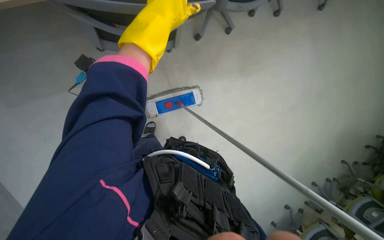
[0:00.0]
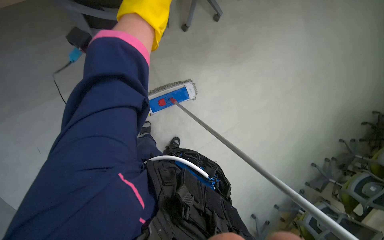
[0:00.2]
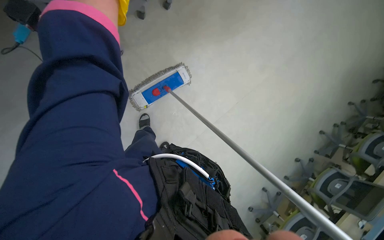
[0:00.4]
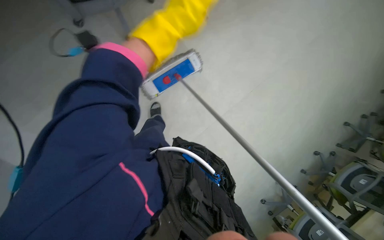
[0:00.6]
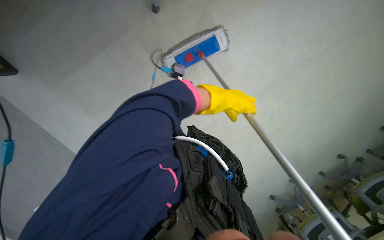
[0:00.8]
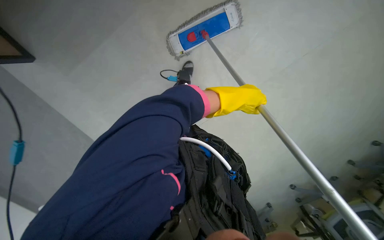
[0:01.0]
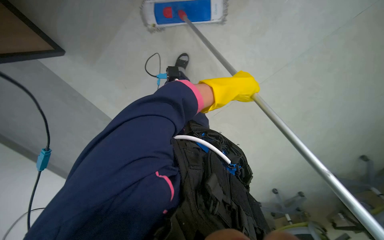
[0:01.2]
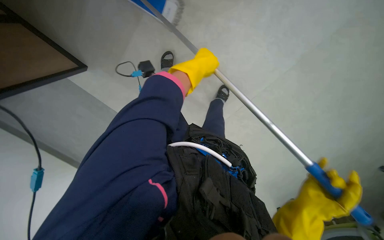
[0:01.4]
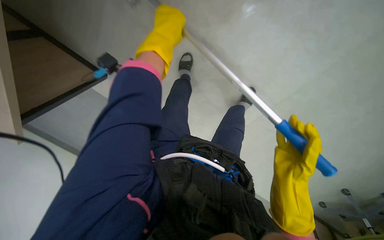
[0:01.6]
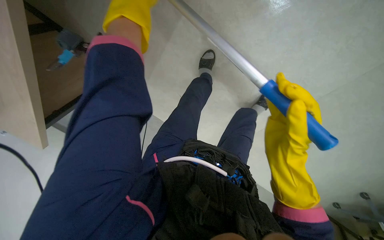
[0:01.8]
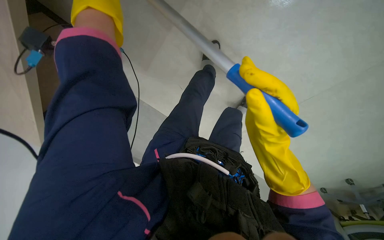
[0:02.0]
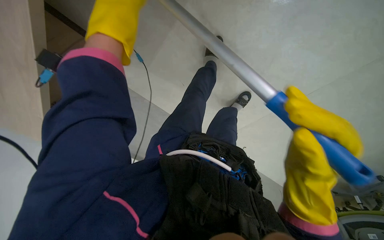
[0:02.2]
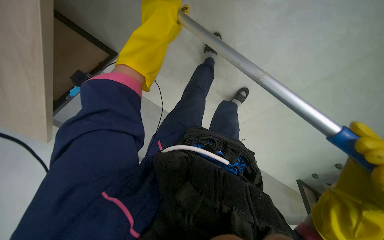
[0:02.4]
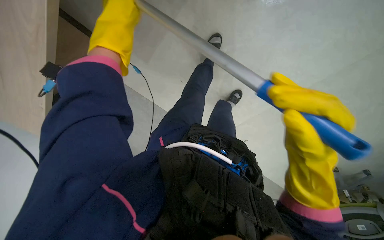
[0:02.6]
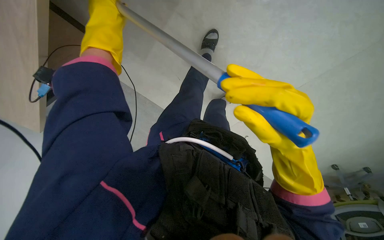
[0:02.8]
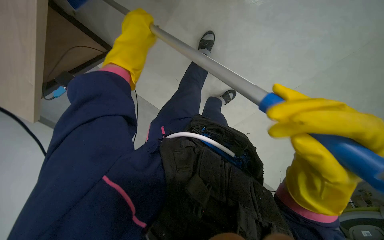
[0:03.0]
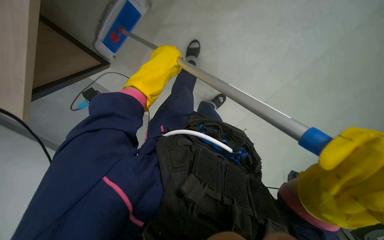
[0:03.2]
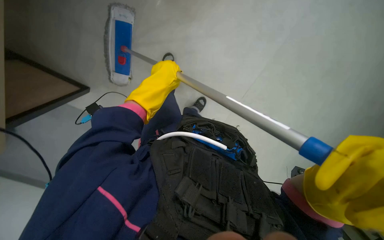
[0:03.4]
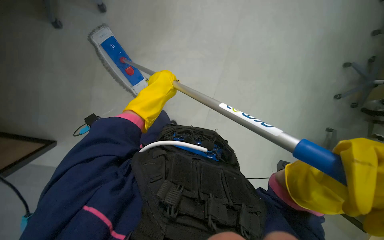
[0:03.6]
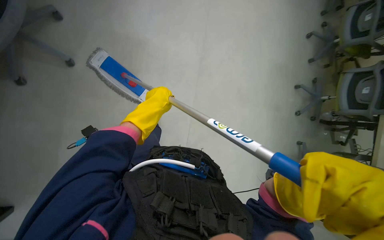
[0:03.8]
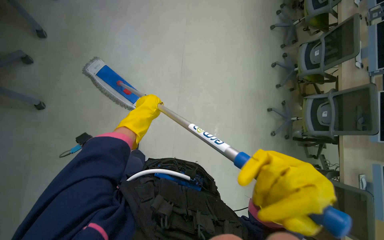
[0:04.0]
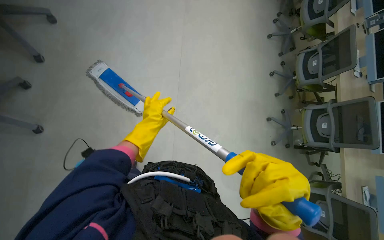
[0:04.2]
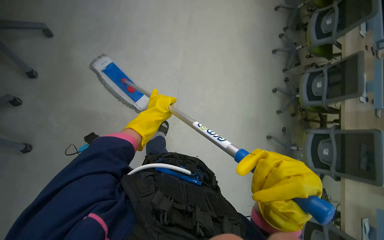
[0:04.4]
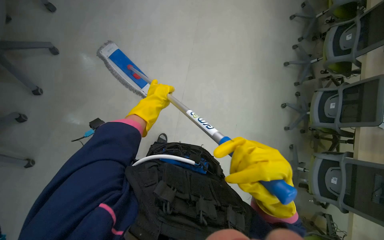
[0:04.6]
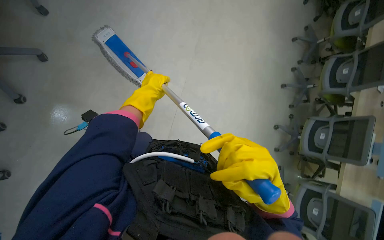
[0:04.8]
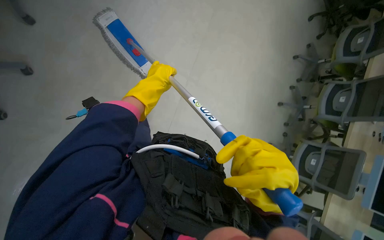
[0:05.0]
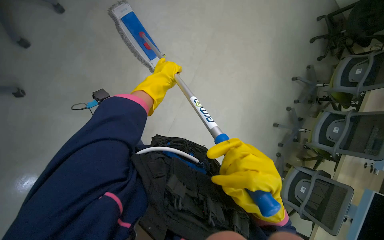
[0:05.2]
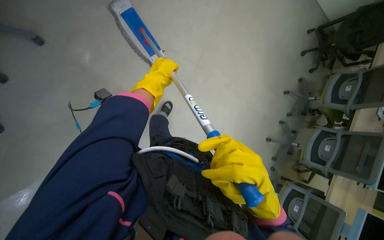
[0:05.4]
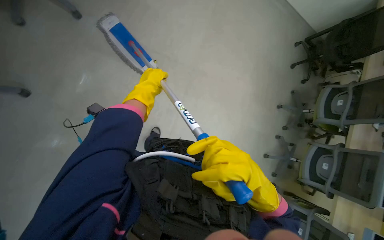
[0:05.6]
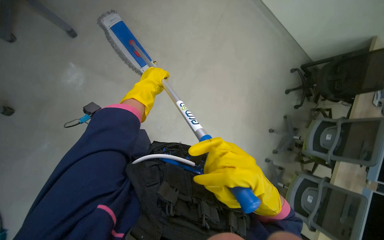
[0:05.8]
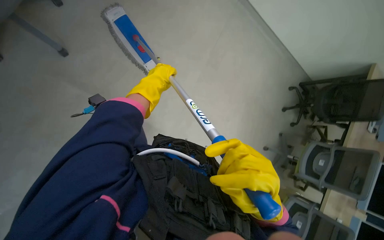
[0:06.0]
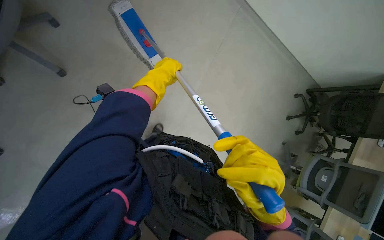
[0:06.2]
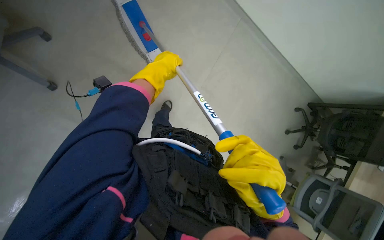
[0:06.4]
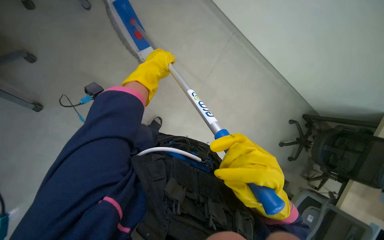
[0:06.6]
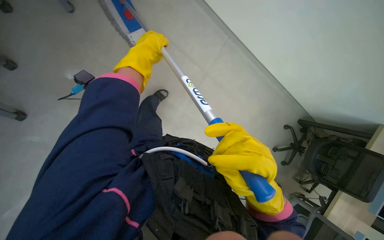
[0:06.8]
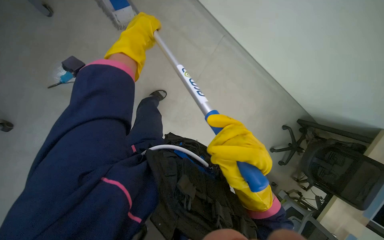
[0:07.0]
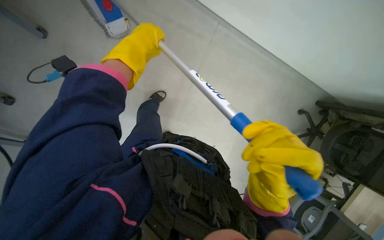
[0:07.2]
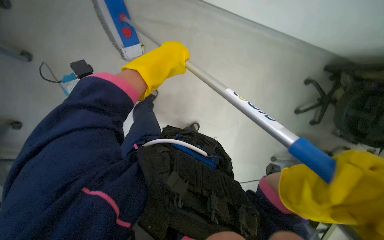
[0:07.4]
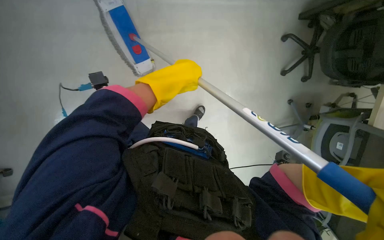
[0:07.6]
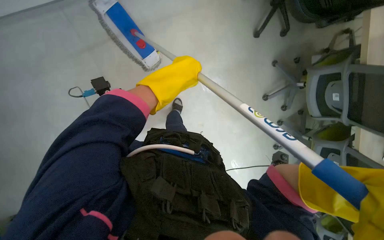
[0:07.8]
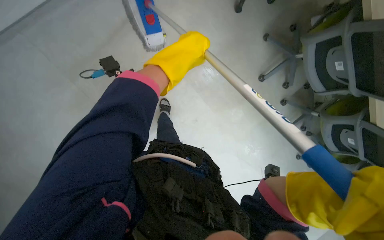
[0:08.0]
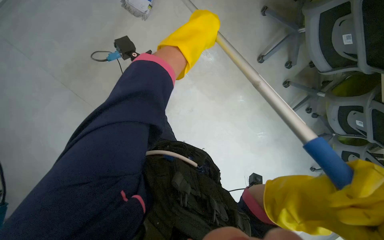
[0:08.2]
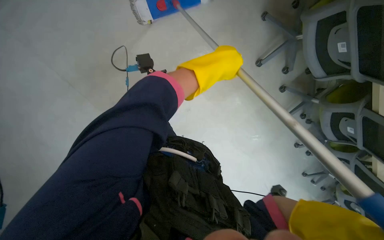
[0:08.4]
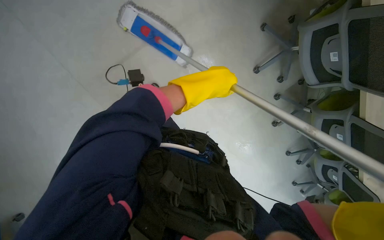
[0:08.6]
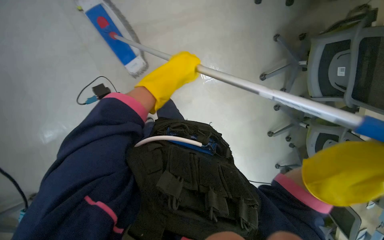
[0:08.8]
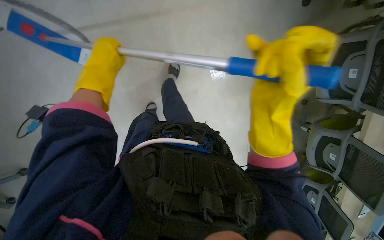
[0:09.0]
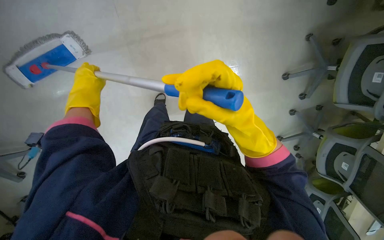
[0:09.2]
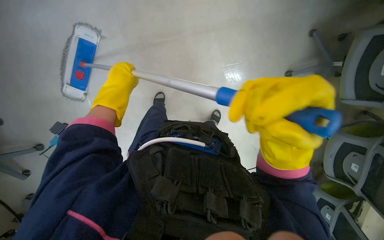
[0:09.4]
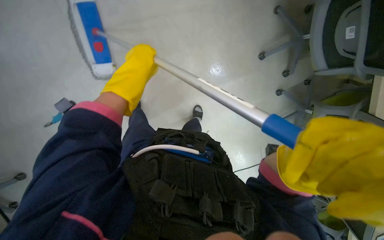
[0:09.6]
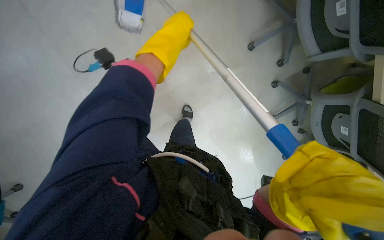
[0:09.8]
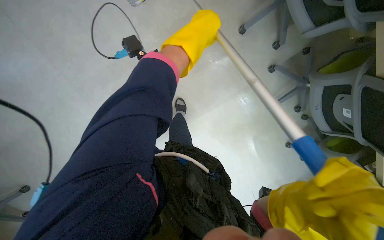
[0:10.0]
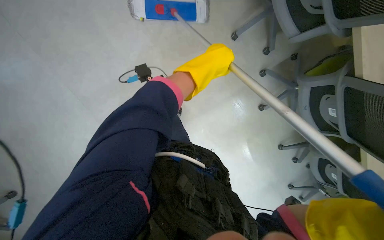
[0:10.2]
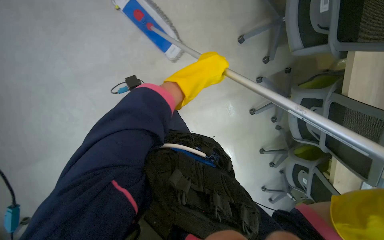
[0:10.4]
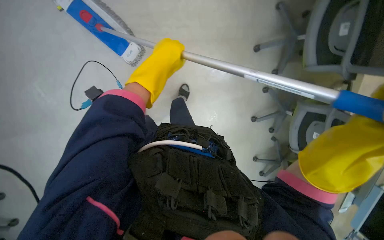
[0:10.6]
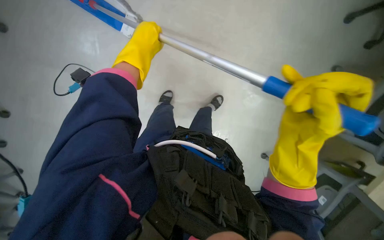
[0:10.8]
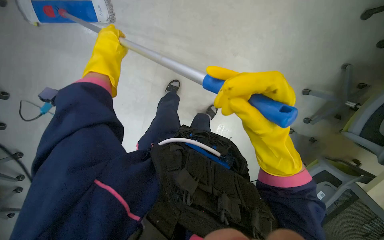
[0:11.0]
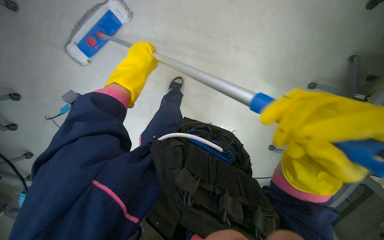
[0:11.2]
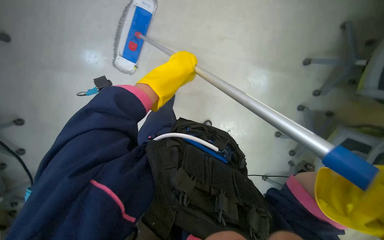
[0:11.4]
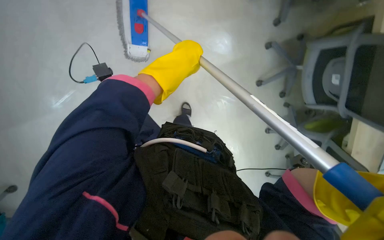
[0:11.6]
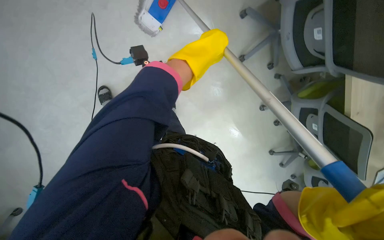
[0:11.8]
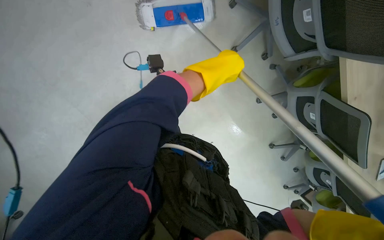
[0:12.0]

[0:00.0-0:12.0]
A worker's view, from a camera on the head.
Job: mopping floor.
The whole recording: Mopping office floor and moving chairs. The worker mops the office floor, repeatedly moving chairs to clean the area underneath them.
0:01.6 to 0:03.0: The right hand shifts roughly 15 cm nearer to the camera.
0:06.0 to 0:07.6: The left hand shifts roughly 10 cm to the right.
0:09.0 to 0:10.4: The left hand is displaced to the right by some 35 cm.

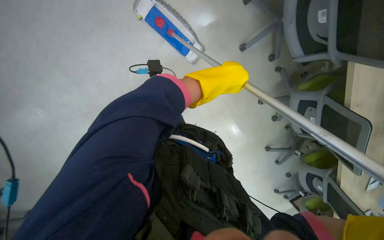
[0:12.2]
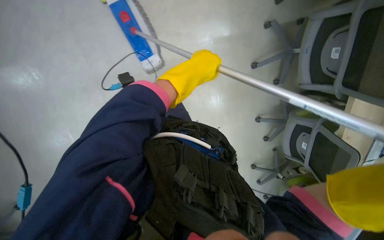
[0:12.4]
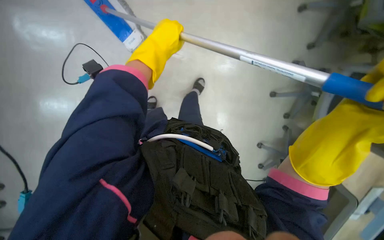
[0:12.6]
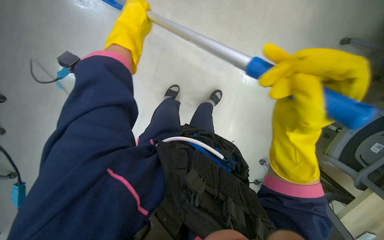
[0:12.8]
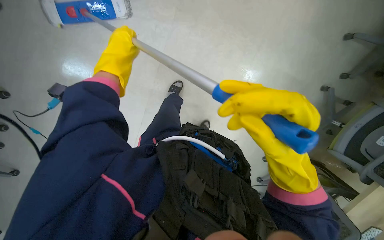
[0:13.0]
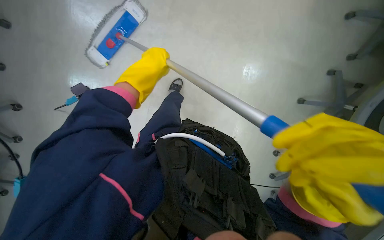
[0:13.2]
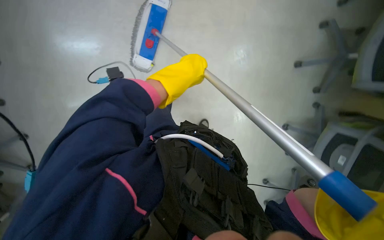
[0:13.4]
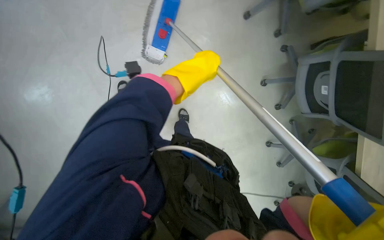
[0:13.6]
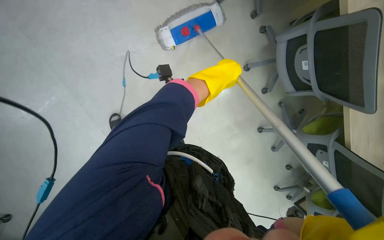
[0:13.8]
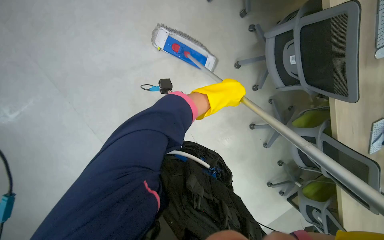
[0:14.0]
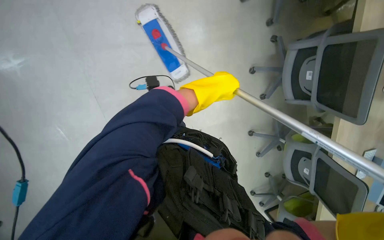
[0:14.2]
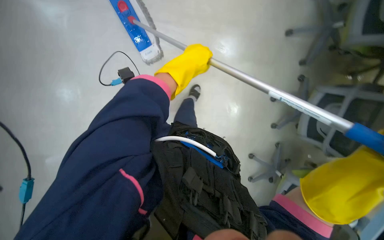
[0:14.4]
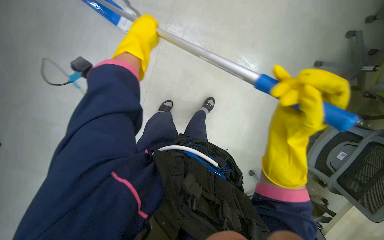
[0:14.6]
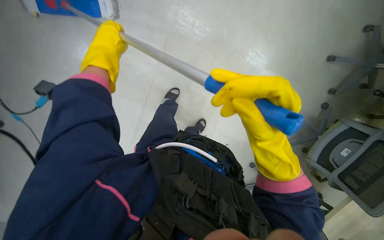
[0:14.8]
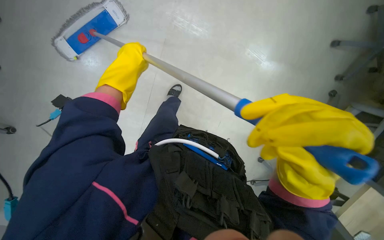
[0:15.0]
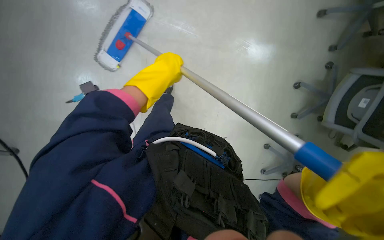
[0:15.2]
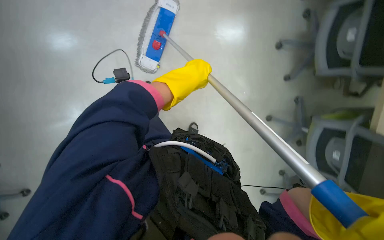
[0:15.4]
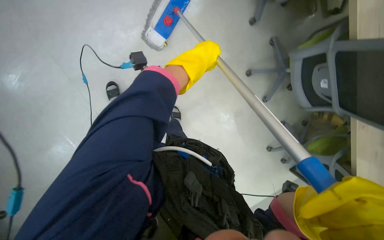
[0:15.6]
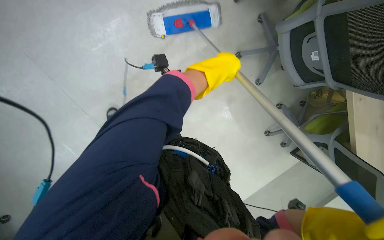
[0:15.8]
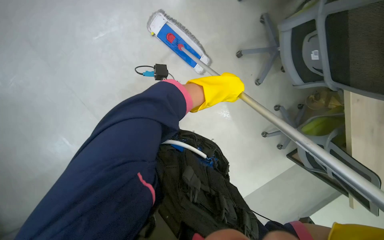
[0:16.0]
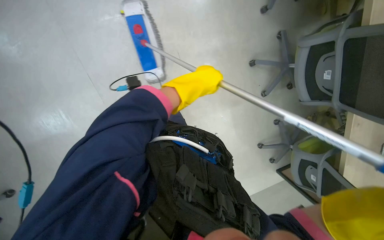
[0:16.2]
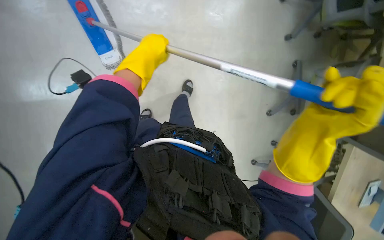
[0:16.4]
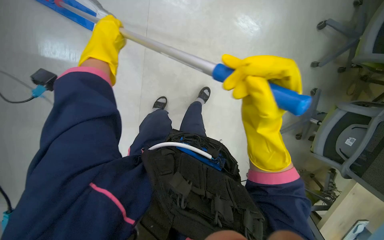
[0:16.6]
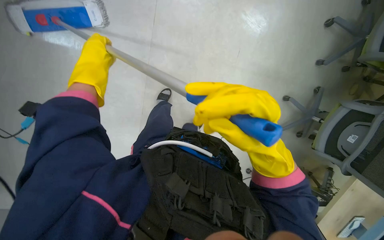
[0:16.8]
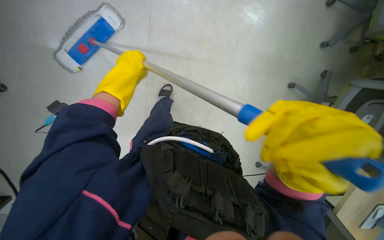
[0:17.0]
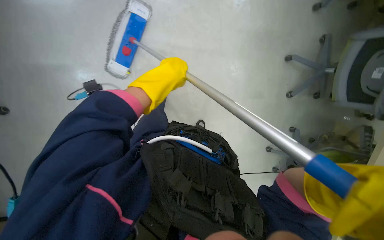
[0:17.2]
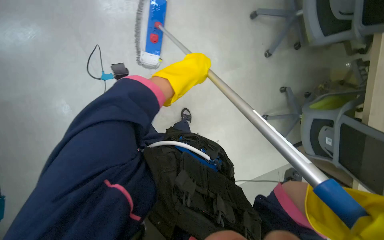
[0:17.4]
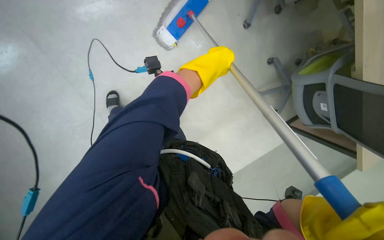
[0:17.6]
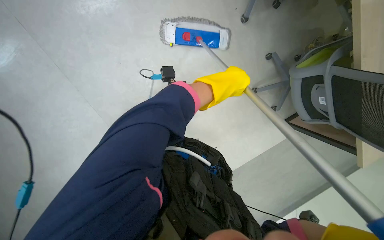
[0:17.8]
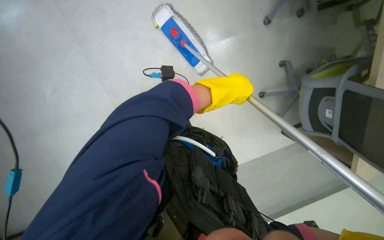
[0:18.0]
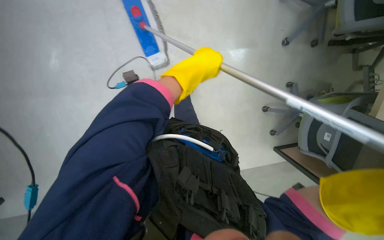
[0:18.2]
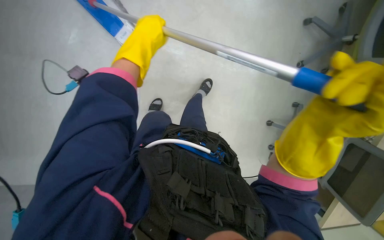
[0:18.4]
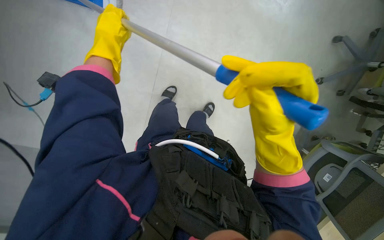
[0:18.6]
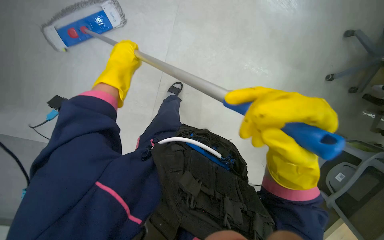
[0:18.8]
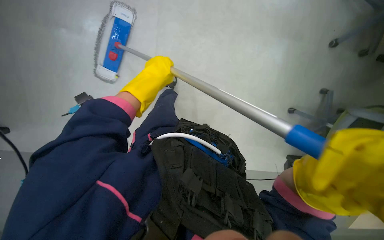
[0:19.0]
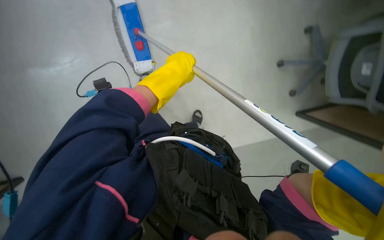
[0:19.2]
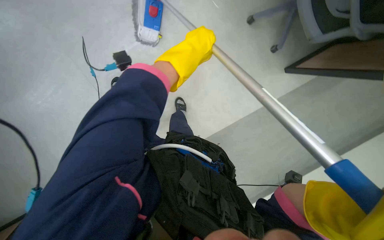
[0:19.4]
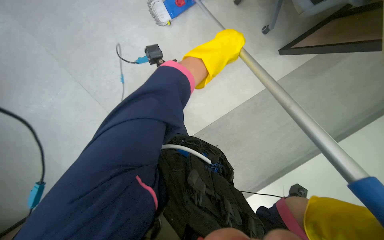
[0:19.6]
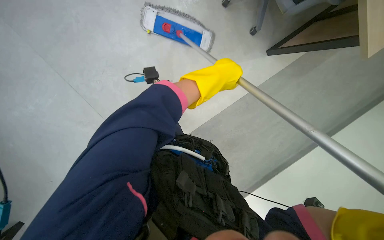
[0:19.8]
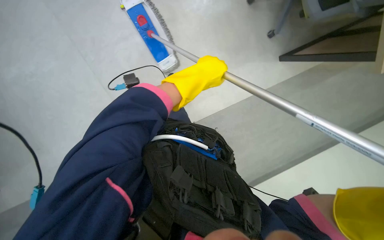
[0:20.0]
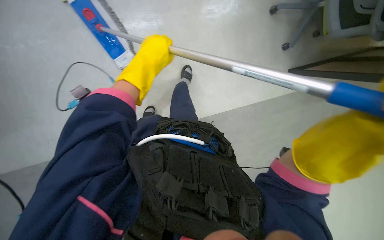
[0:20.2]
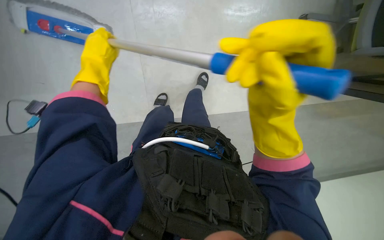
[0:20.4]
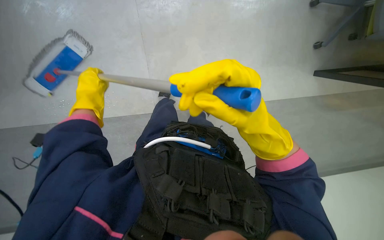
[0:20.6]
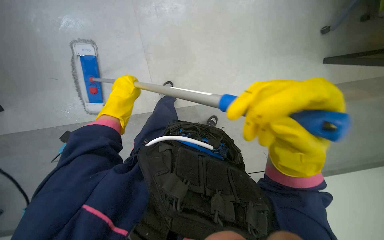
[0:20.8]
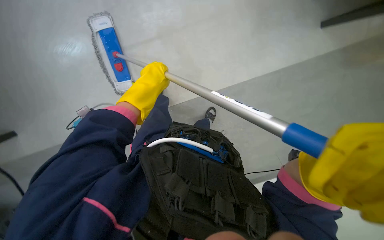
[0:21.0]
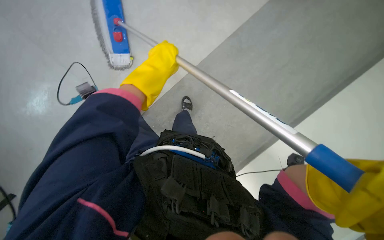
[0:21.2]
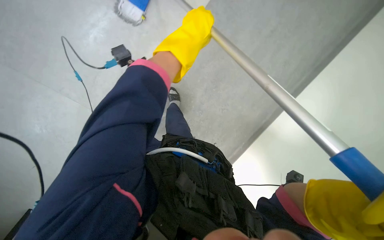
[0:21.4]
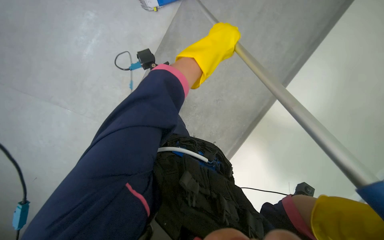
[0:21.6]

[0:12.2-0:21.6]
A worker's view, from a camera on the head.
Job: mopping floor.
The whole recording: Mopping office floor and moving chairs. The worker mops the office floor, repeatedly moving chairs to clean the area underneath them.
0:12.2 to 0:13.8: The view pans to the left by roughly 25 degrees.
0:17.0 to 0:18.4: The scene rotates clockwise by about 35 degrees.
0:18.4 to 0:20.0: The left hand is displaced to the right by roughly 15 cm.
